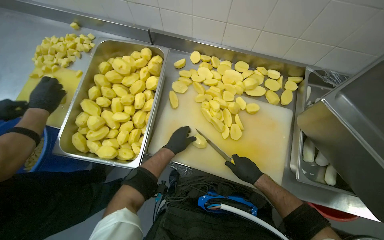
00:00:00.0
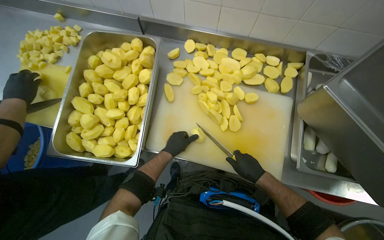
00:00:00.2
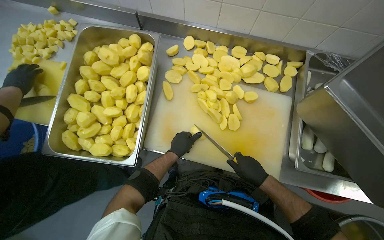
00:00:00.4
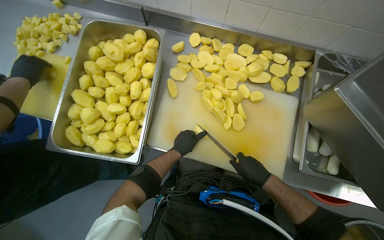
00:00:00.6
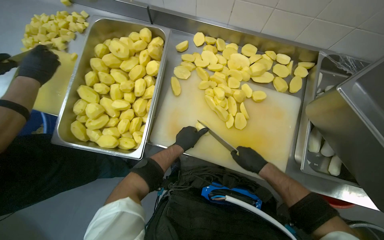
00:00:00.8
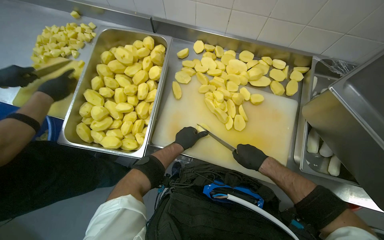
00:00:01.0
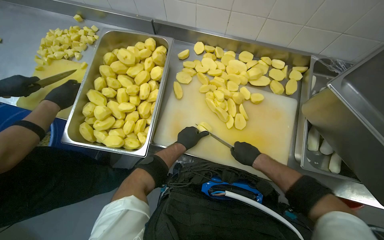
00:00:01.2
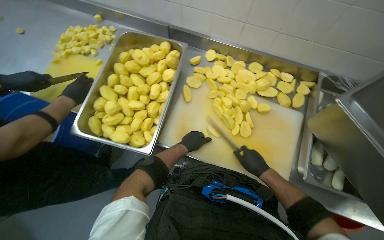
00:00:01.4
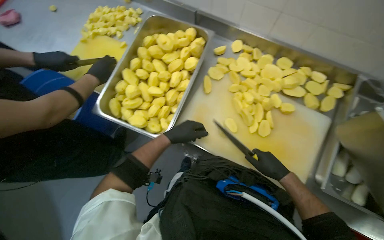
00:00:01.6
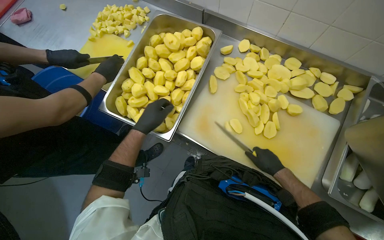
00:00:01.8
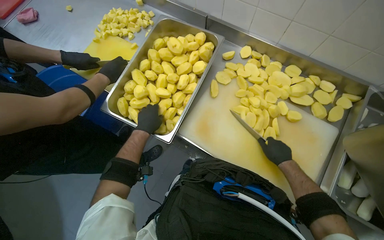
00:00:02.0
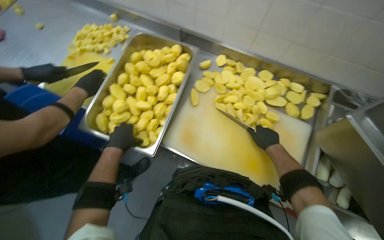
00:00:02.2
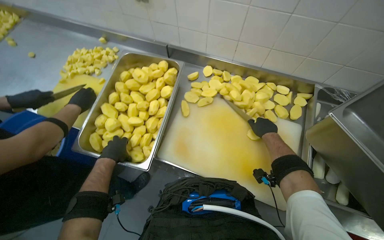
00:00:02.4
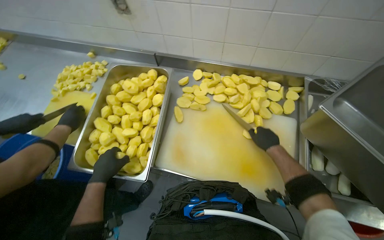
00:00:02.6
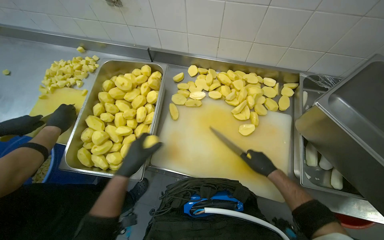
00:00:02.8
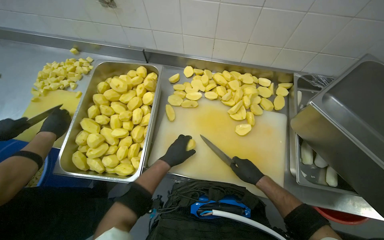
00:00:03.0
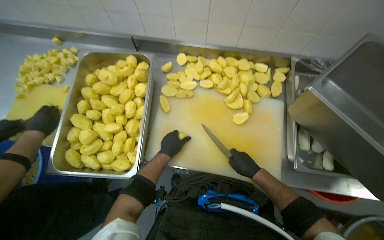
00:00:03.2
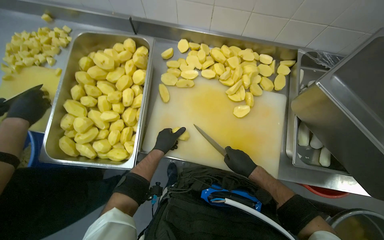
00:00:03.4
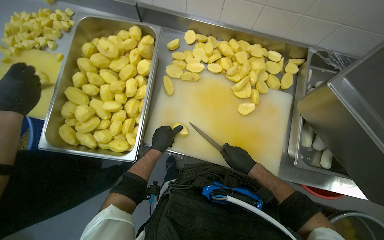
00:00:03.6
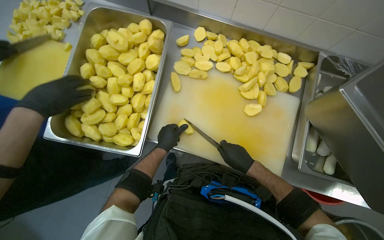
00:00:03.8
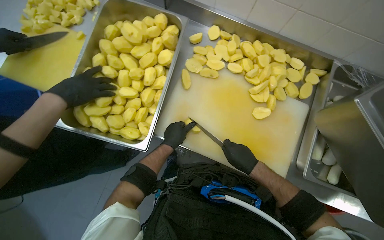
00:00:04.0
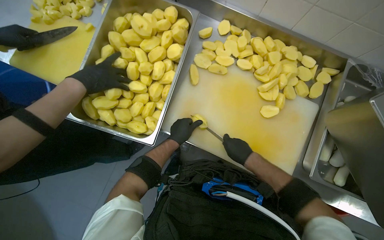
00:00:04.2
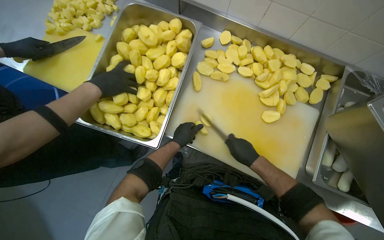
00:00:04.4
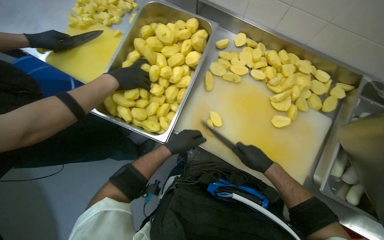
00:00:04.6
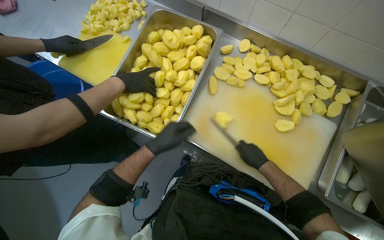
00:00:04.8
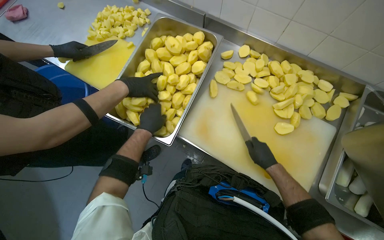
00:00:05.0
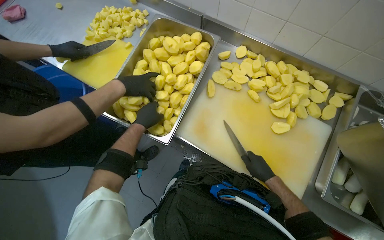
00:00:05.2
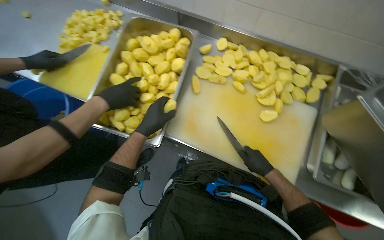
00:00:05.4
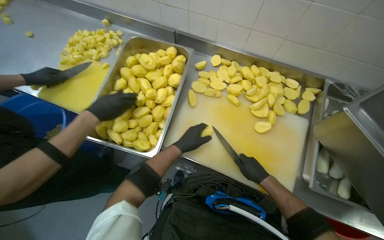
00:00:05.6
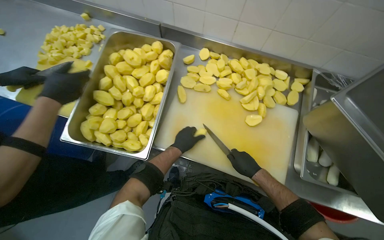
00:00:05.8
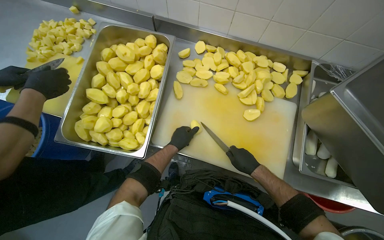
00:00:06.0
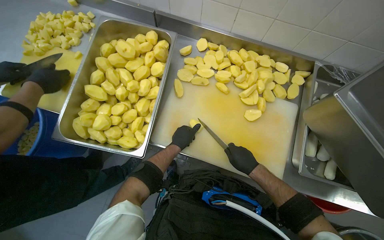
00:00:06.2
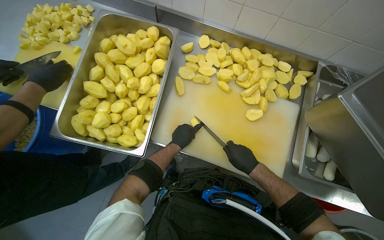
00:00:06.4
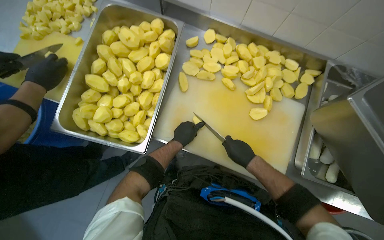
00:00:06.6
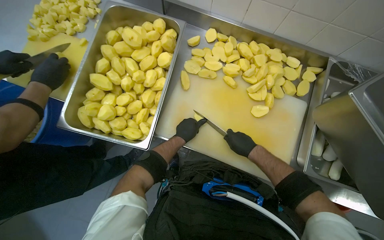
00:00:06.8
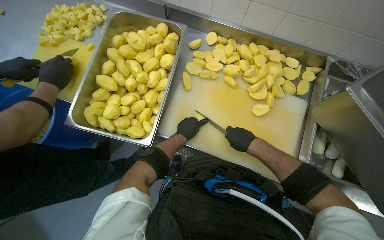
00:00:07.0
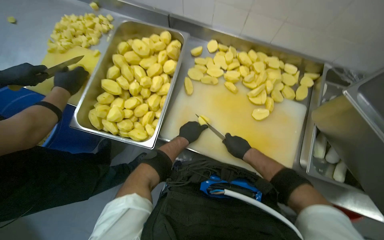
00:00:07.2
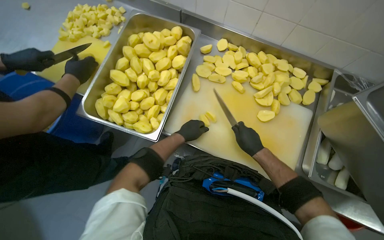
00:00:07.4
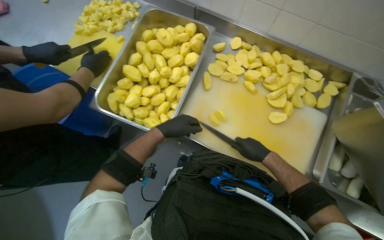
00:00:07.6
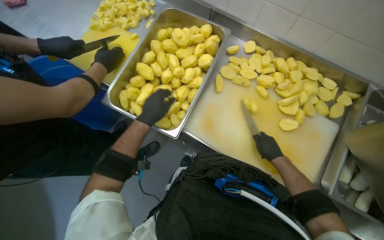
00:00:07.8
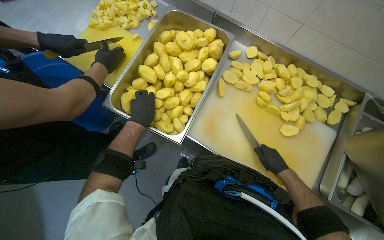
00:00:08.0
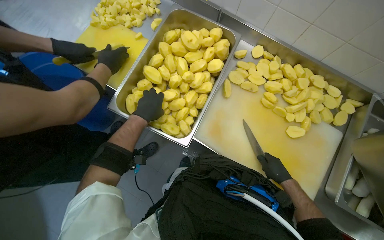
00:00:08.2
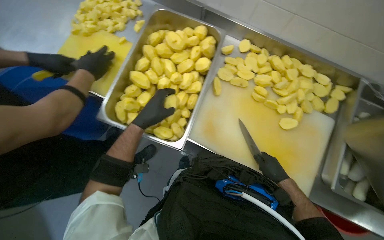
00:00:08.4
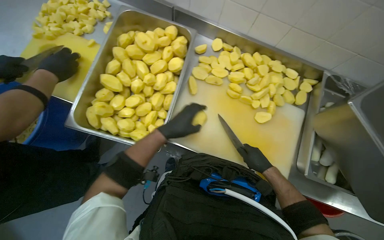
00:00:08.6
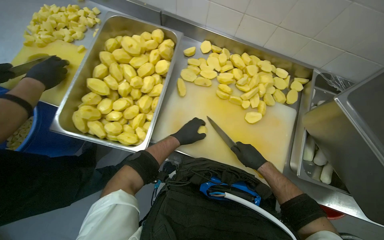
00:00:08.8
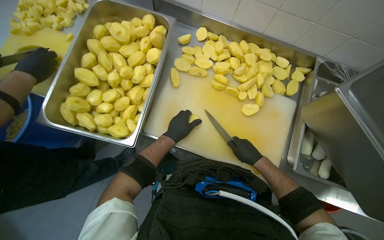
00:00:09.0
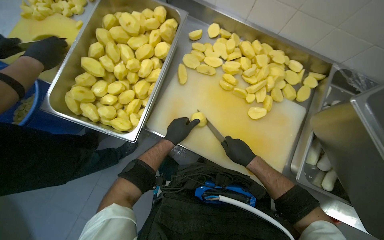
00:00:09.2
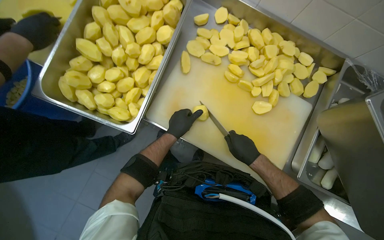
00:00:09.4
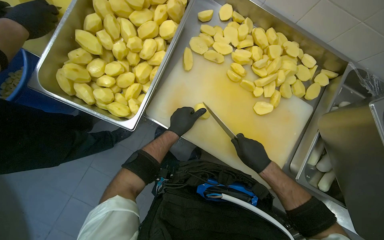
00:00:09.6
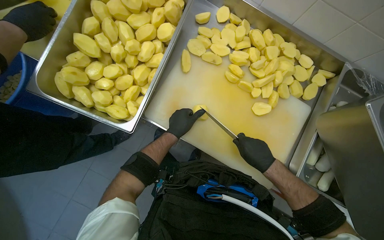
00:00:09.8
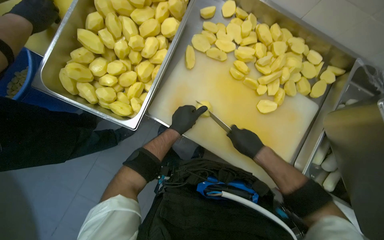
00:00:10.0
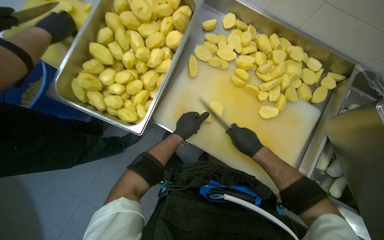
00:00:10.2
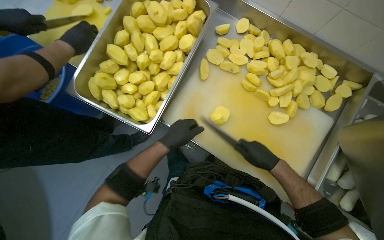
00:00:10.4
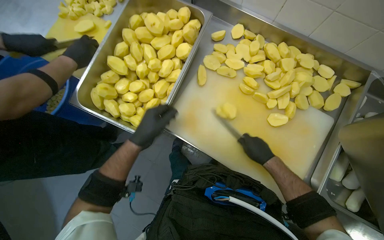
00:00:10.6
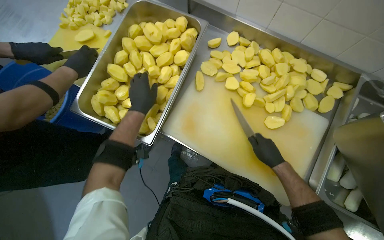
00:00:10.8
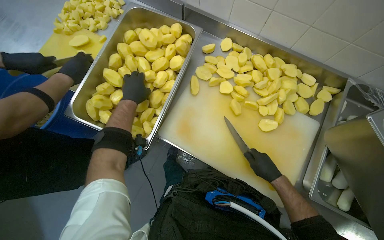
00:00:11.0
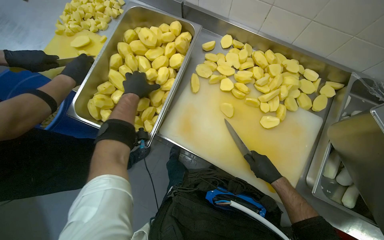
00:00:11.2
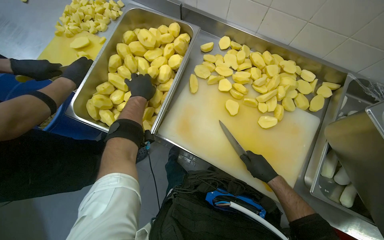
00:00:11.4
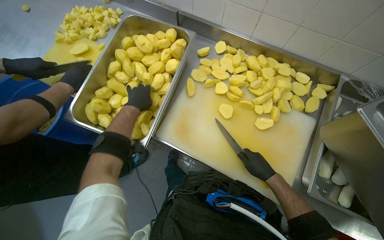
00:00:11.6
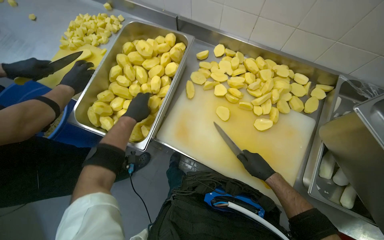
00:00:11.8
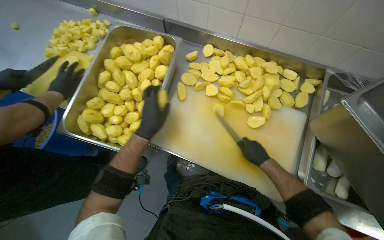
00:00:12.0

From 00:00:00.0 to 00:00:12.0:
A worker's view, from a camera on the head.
Job: preparing food.
The whole recording: Dicing potatoes on cutting board. The worker dices peeled potatoes into smaller pieces on a cutting board.
From 00:00:01.6 to 00:00:03.0: The left hand moves approximately 15 cm to the left and comes back, while the right hand goes up the picture and returns, approximately 15 cm each way.
From 00:00:06.0 to 00:00:07.6: The left hand goes some 10 cm nearer to the camera.
From 00:00:07.6 to 00:00:09.0: The left hand is displaced farther from the camera by about 10 cm, and moves approximately 15 cm to the left and comes back.
From 00:00:09.0 to 00:00:10.4: The hands make small movements and keep their place.
From 00:00:10.4 to 00:00:12.0: The left hand travels up the picture and back again, some 20 cm each way.

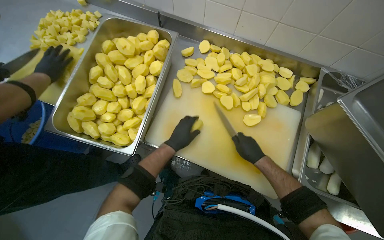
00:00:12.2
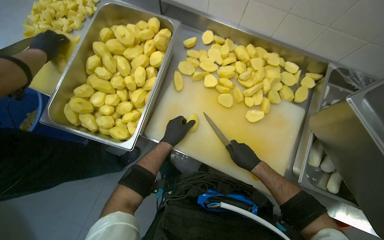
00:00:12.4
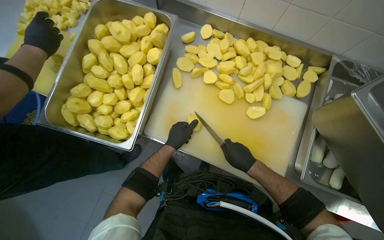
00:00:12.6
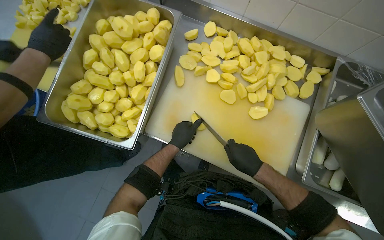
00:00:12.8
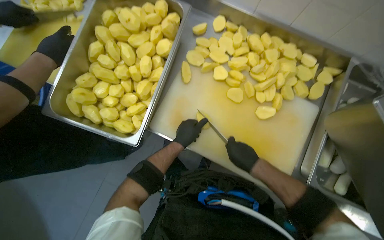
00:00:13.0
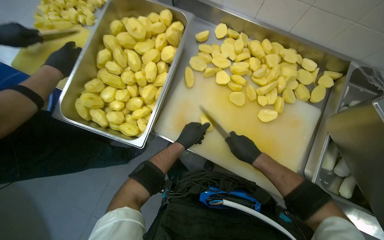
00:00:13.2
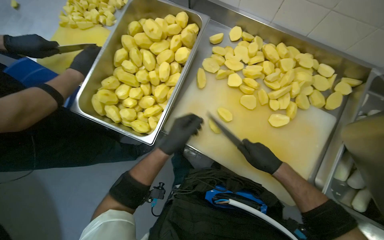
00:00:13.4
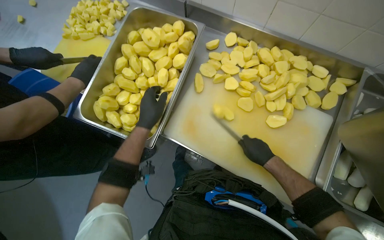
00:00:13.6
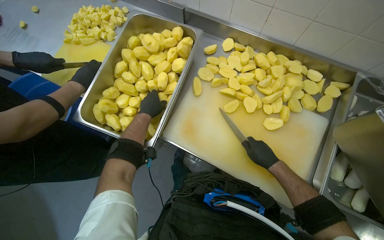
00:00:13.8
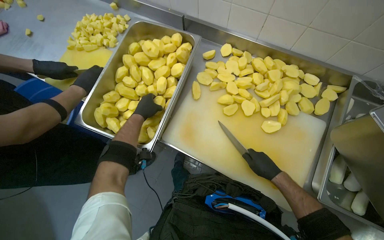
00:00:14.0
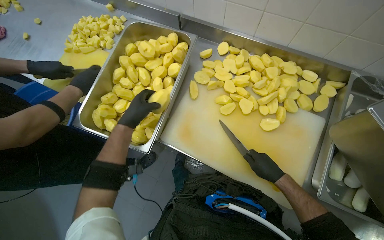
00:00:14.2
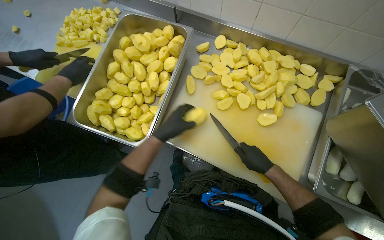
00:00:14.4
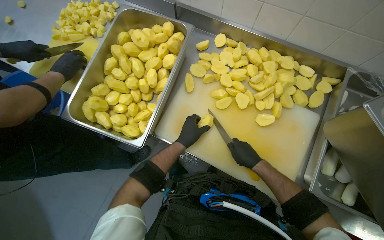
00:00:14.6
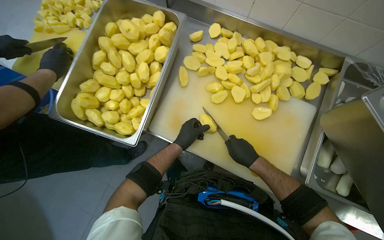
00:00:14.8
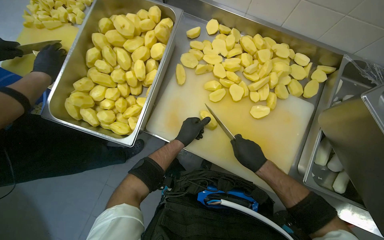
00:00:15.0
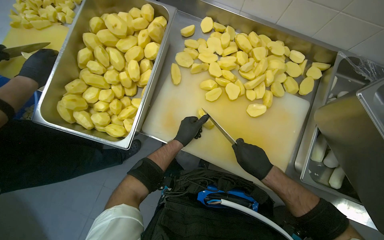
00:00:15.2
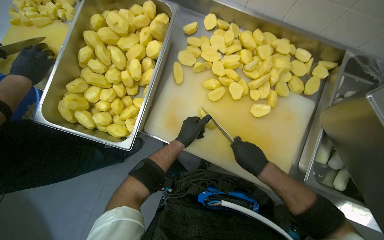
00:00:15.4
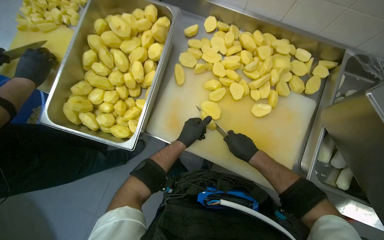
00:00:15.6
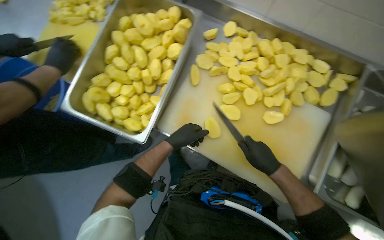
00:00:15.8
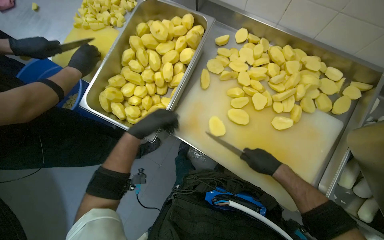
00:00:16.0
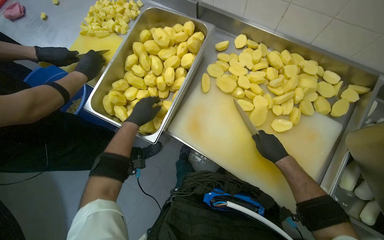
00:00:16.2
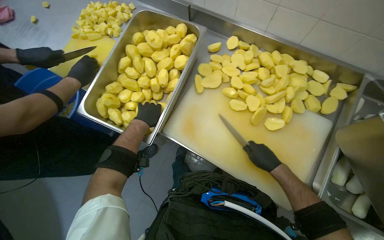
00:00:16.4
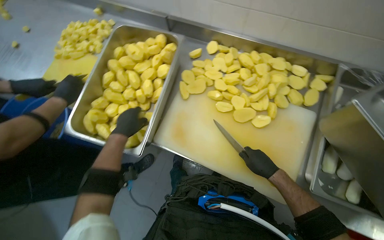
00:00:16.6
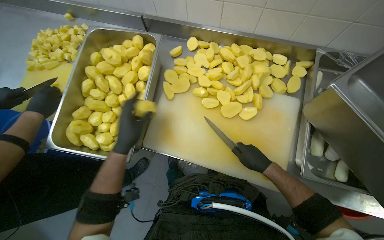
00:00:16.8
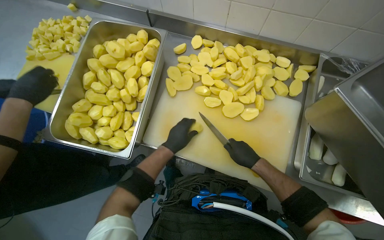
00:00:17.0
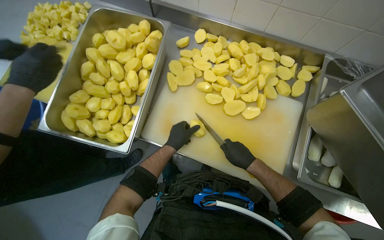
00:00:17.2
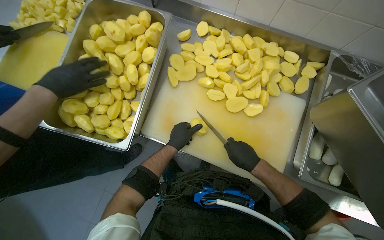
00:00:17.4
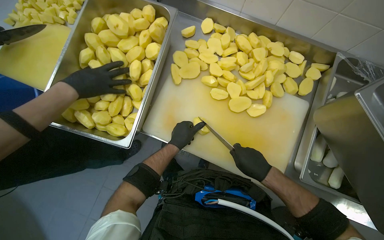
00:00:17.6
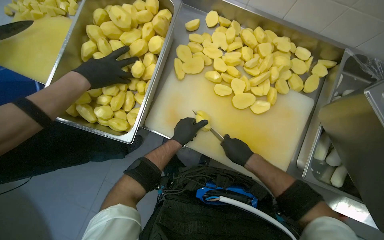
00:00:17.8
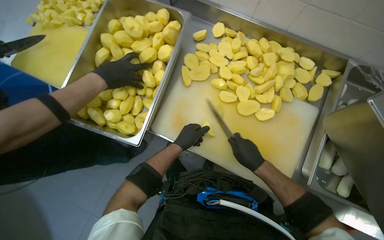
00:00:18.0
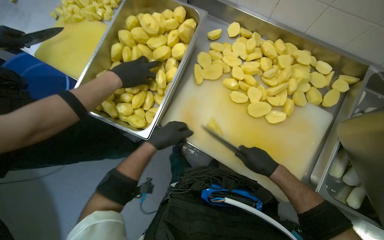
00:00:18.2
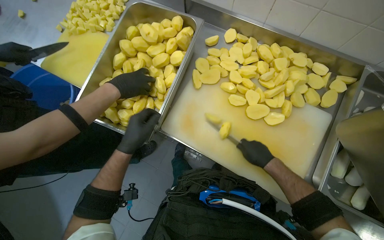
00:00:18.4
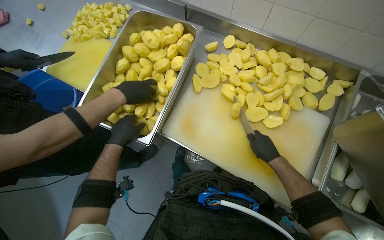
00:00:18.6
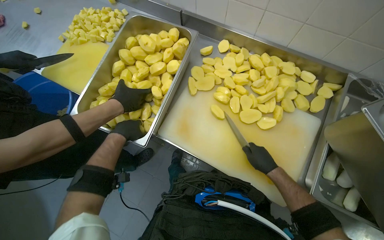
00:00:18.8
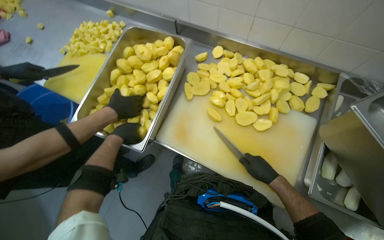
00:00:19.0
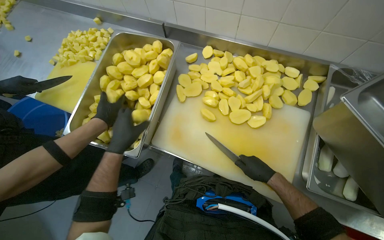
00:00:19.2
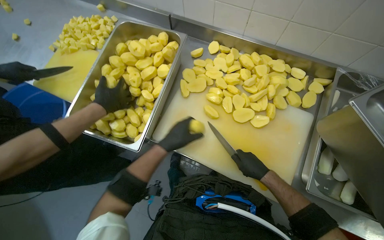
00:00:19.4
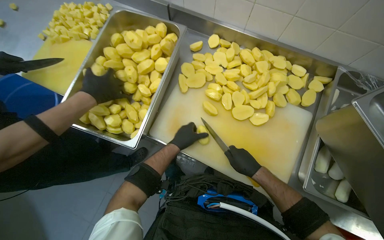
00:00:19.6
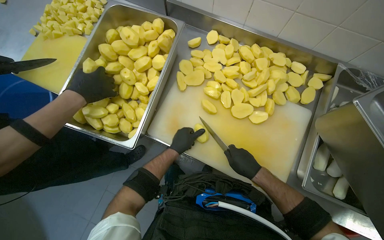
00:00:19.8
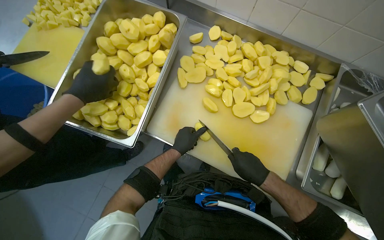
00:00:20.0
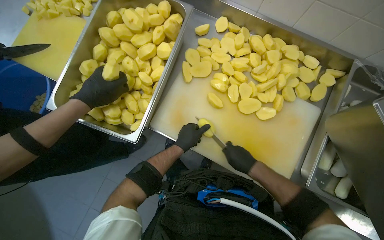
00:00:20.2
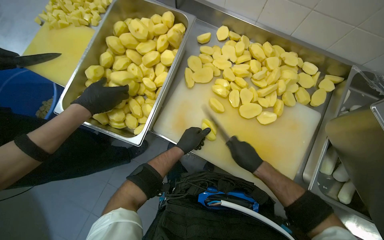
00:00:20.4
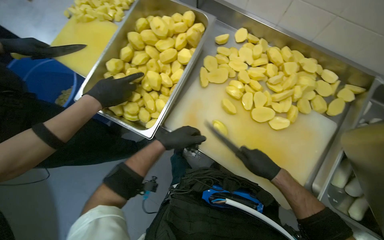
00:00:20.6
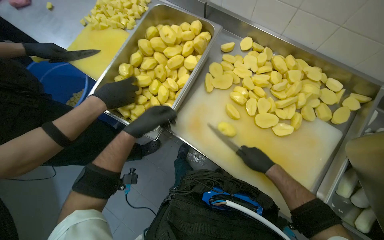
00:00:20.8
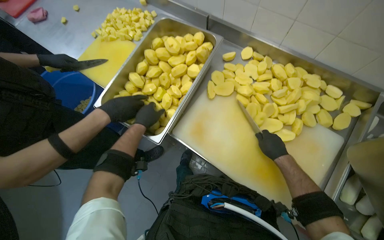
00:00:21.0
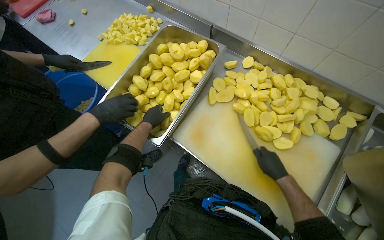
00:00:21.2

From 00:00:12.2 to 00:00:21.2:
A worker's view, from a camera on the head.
Job: preparing food.
The whole recording: Dicing potatoes on cutting board. The worker dices peeled potatoes into smaller pieces on a cutting board.
From 00:00:12.2 to 00:00:13.8: The left hand is displaced to the left and up the picture by approximately 20 cm.
From 00:00:13.8 to 00:00:15.2: The left hand shifts some 25 cm to the right and down the picture.
From 00:00:15.2 to 00:00:16.6: The left hand is displaced to the left and nearer to the camera by approximately 20 cm.
From 00:00:18.2 to 00:00:19.8: The left hand moves roughly 10 cm to the left and comes back.
From 00:00:19.8 to 00:00:21.2: The left hand travels to the left and up the picture by roughly 25 cm.
